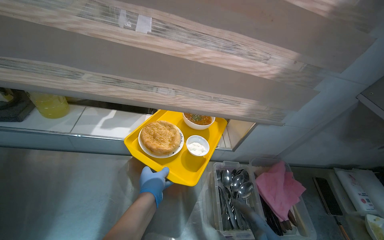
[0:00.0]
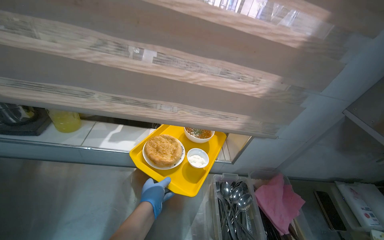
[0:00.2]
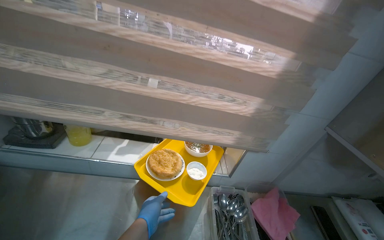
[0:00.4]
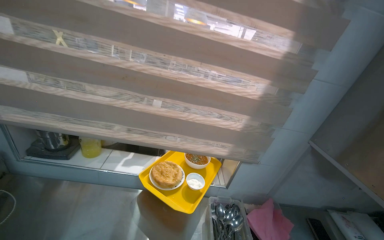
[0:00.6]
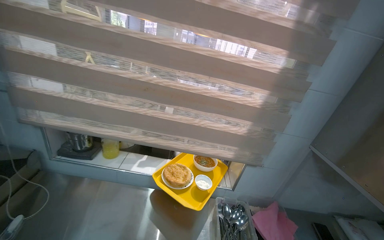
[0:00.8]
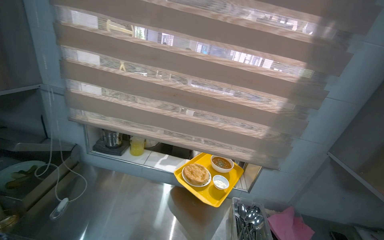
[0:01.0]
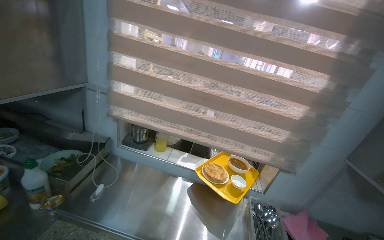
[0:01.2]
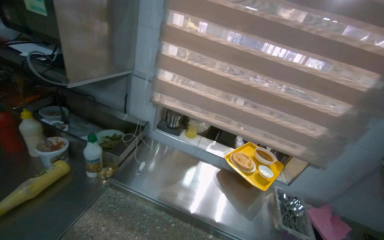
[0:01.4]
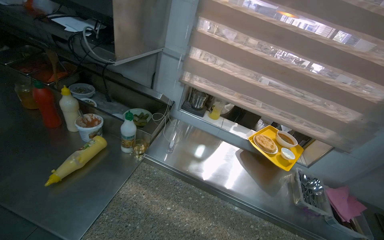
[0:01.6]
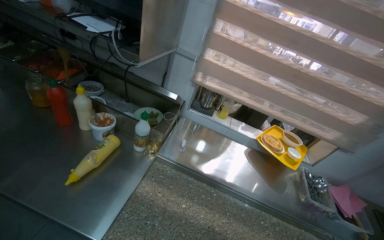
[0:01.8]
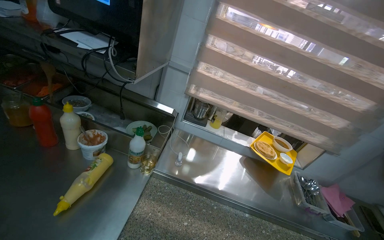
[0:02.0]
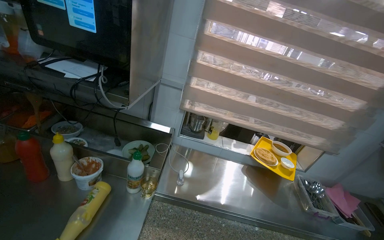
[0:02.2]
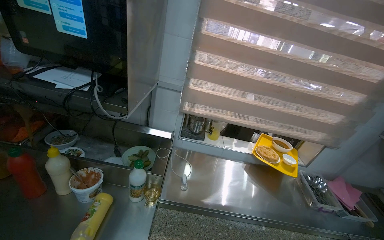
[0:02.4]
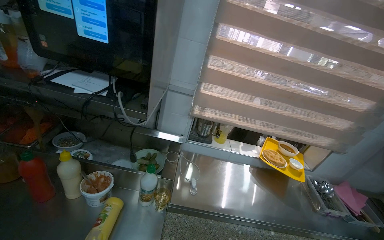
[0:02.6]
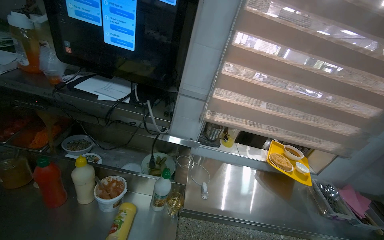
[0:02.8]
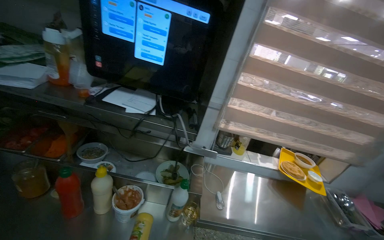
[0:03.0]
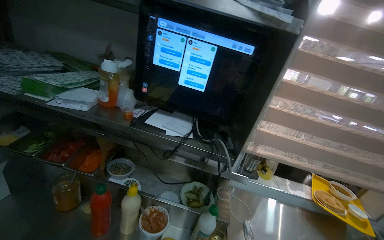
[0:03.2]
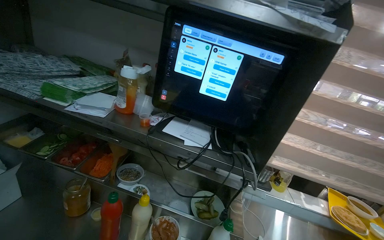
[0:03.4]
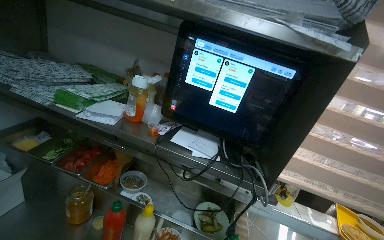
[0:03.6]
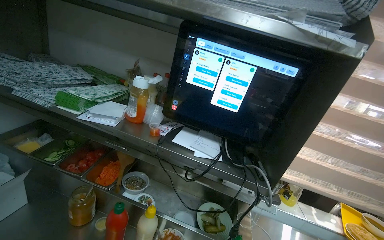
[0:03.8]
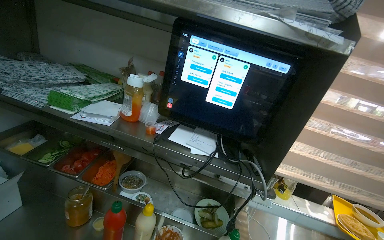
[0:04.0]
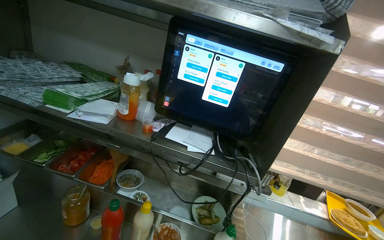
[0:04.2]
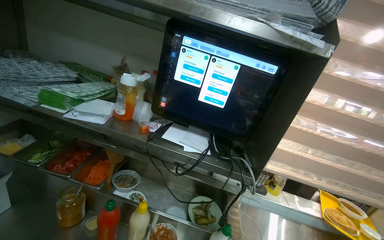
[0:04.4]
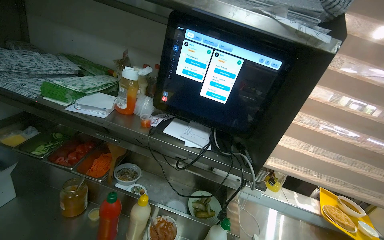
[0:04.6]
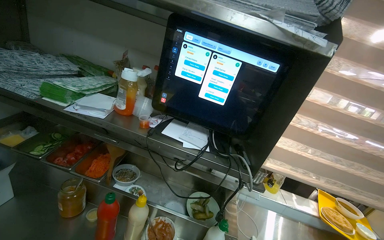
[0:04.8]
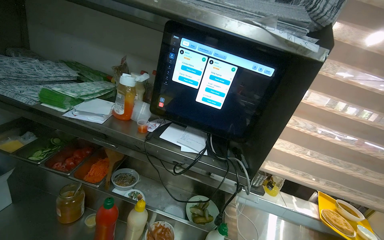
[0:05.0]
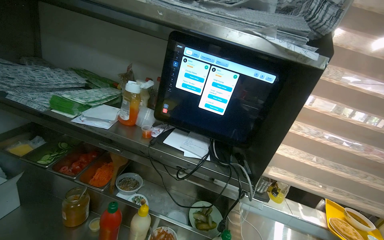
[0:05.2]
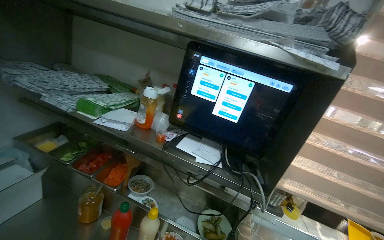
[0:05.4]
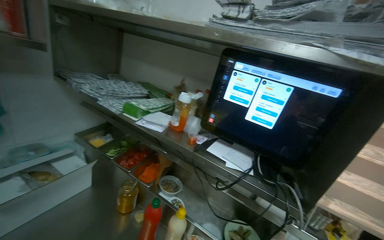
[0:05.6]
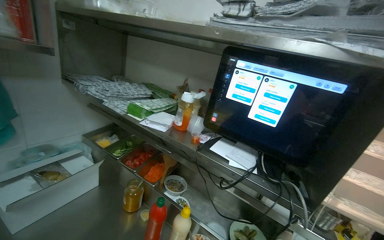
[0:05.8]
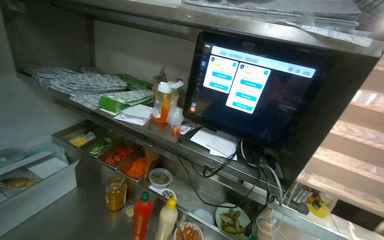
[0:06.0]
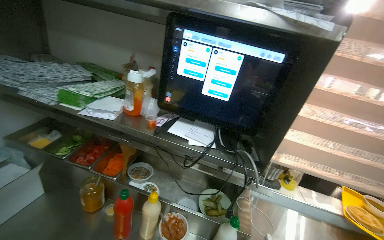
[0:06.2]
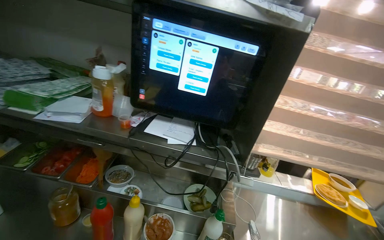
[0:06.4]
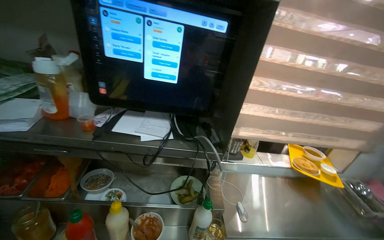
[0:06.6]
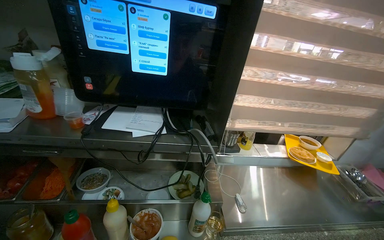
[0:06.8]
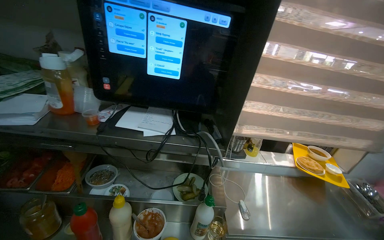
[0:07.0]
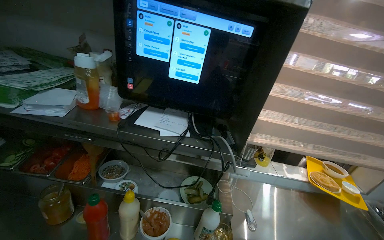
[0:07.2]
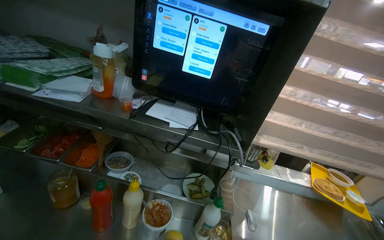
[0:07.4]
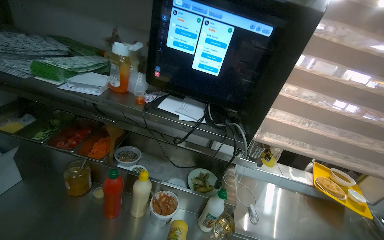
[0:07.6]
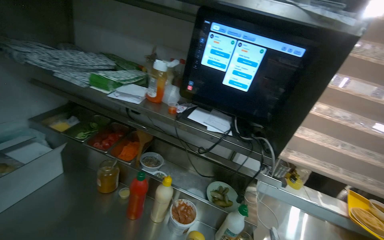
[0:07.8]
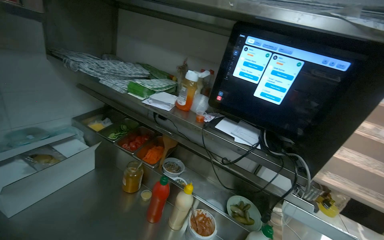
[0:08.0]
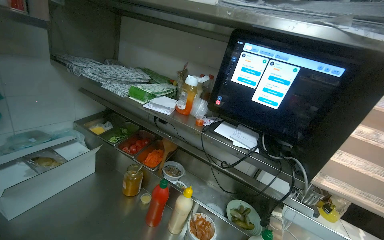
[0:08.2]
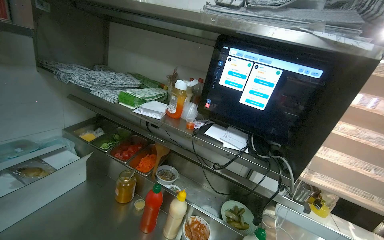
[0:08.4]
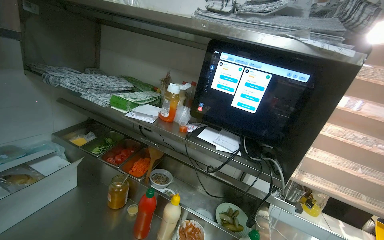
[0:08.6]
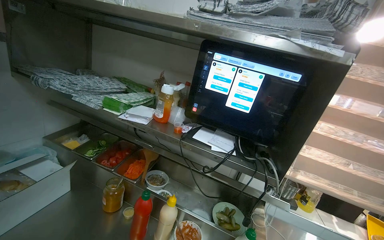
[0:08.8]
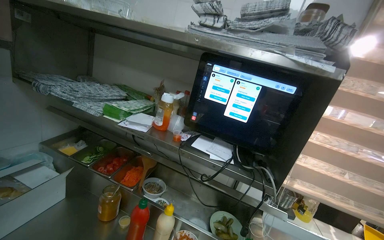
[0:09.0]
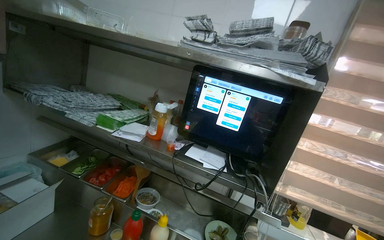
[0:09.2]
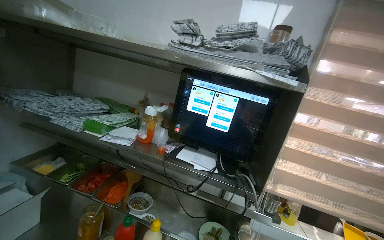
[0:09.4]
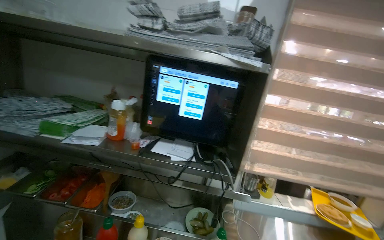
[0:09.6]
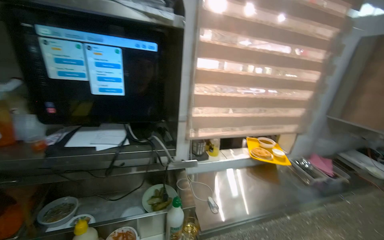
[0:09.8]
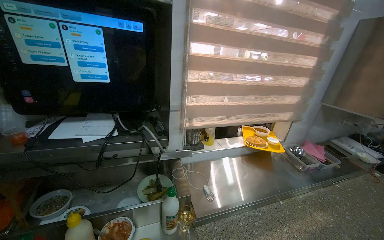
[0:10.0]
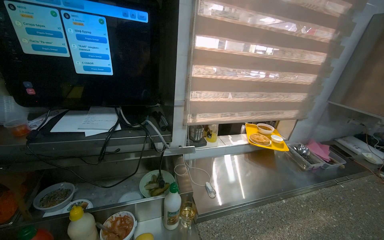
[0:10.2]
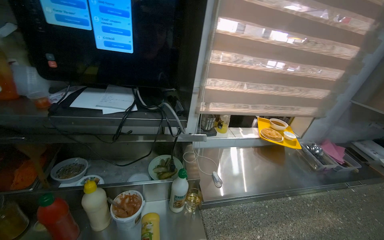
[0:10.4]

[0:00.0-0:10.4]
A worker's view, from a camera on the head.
Job: preparing food.
The whole recording: Preparing meal. The worker prepares the meal.
0:00.0 to 0:01.4: The camera is carried roughly 60 cm. The head rotates about 20 degrees to the left. The view tilts some 20 degrees upward.
0:01.4 to 0:03.0: The wearer moves to the left, roughly 60 cm.
0:06.0 to 0:07.4: The camera is aimed approximately 15 degrees further to the right.
0:07.4 to 0:09.0: The wearer looks some 15 degrees further upward.
0:09.0 to 0:10.4: The head rotates approximately 30 degrees to the right. The wearer looks approximately 20 degrees further downward.

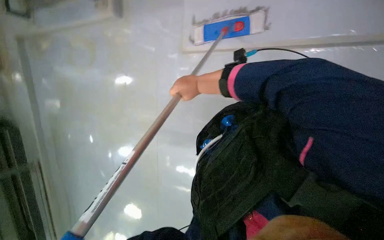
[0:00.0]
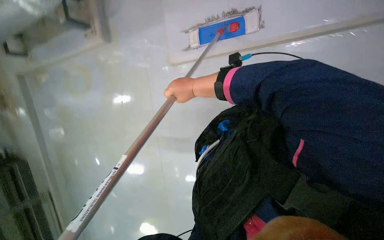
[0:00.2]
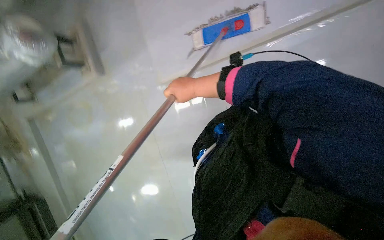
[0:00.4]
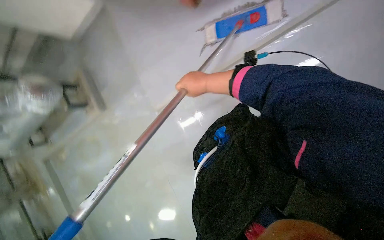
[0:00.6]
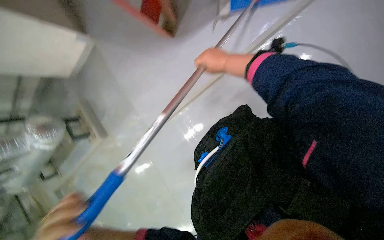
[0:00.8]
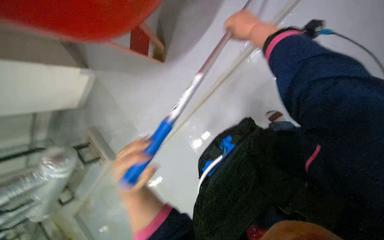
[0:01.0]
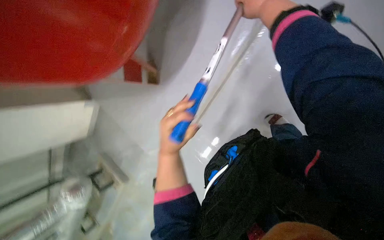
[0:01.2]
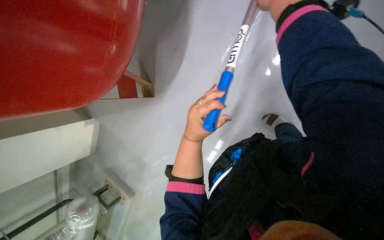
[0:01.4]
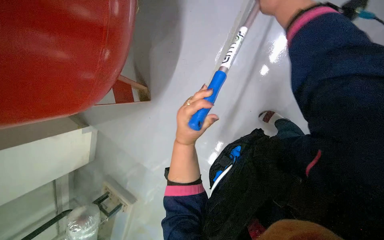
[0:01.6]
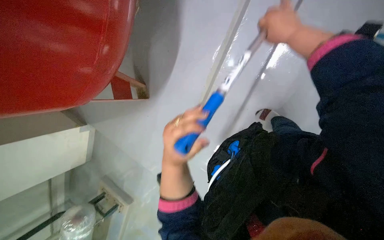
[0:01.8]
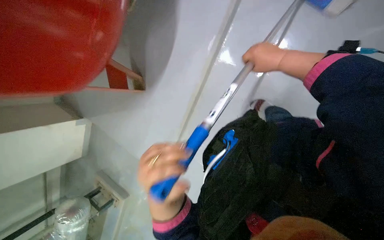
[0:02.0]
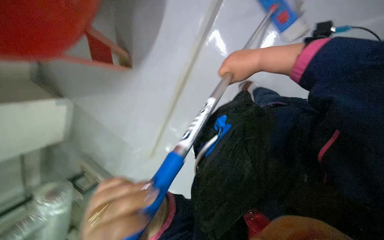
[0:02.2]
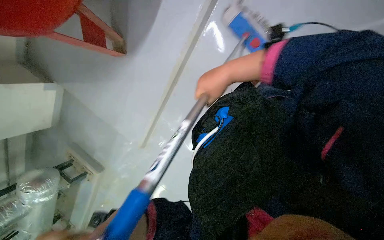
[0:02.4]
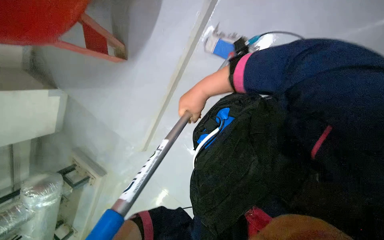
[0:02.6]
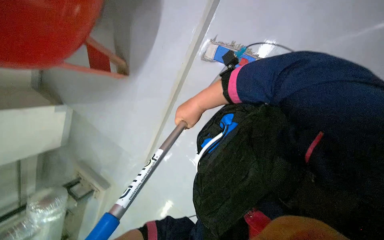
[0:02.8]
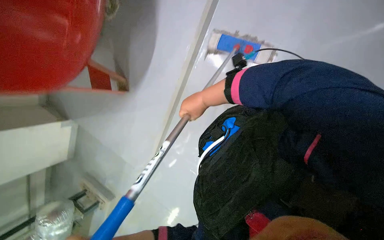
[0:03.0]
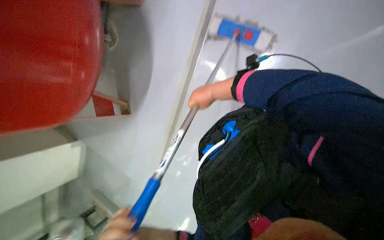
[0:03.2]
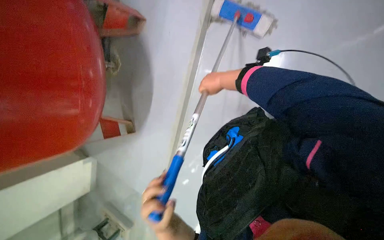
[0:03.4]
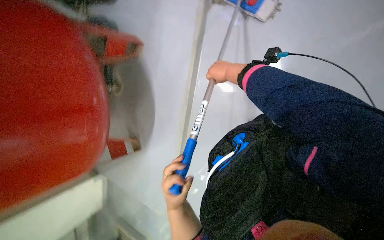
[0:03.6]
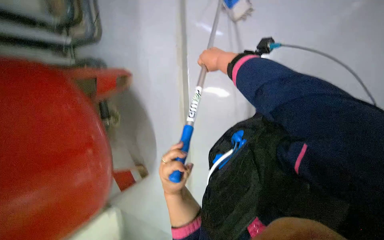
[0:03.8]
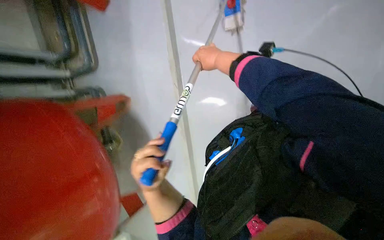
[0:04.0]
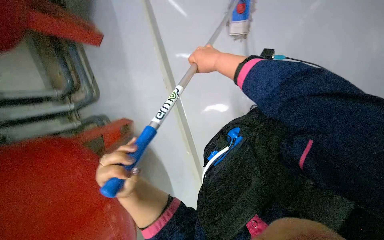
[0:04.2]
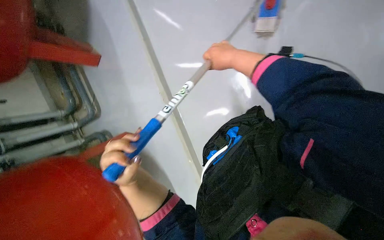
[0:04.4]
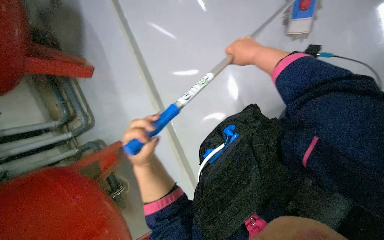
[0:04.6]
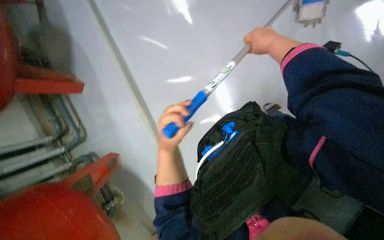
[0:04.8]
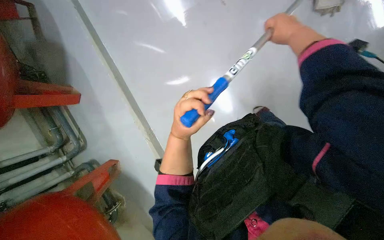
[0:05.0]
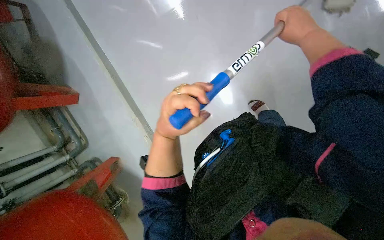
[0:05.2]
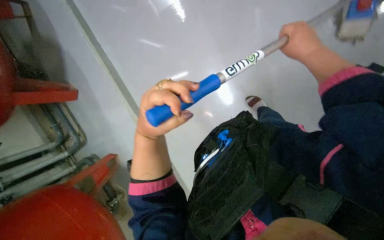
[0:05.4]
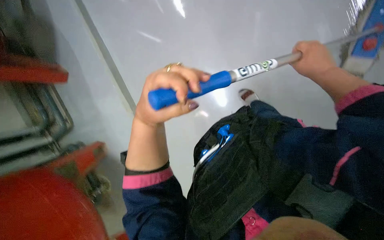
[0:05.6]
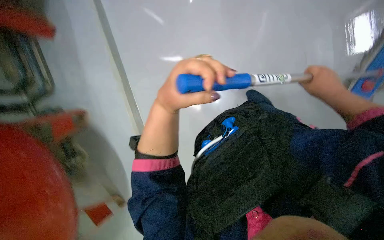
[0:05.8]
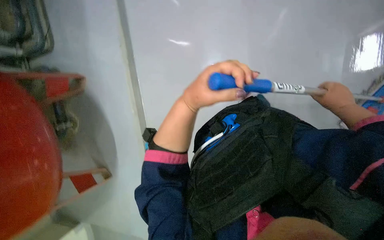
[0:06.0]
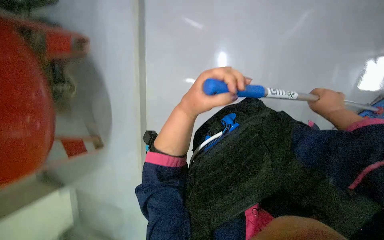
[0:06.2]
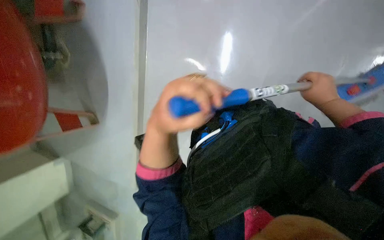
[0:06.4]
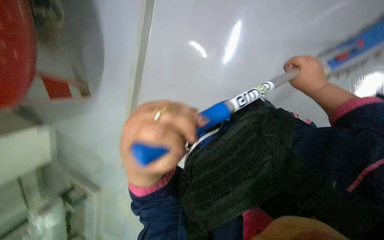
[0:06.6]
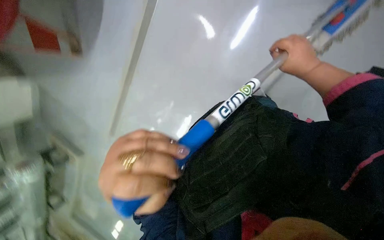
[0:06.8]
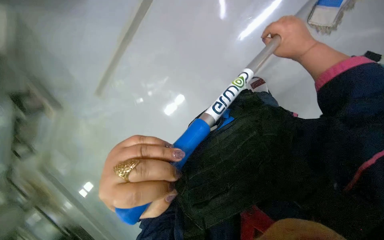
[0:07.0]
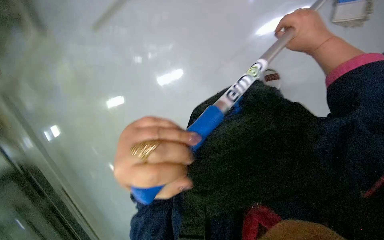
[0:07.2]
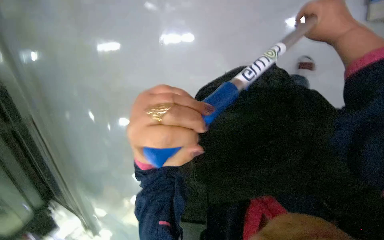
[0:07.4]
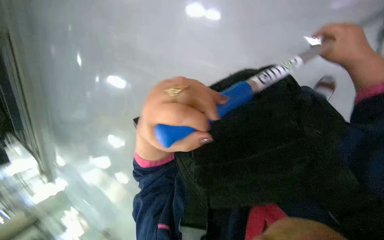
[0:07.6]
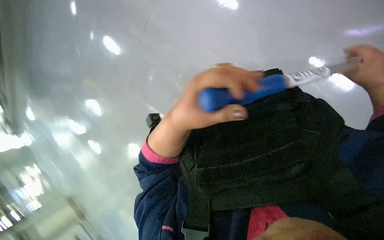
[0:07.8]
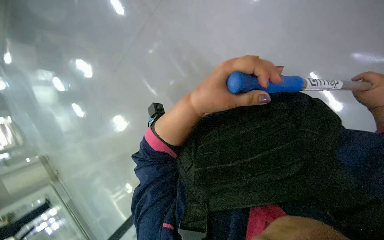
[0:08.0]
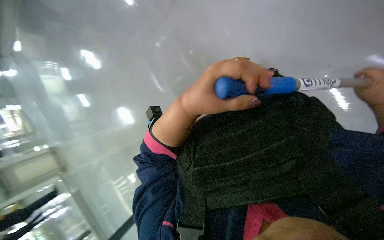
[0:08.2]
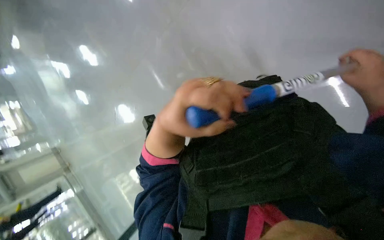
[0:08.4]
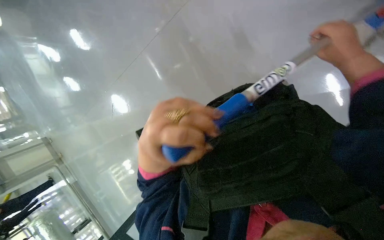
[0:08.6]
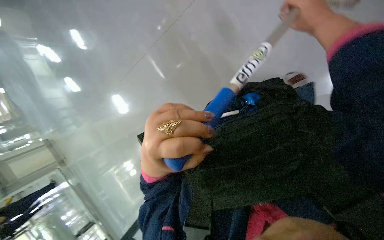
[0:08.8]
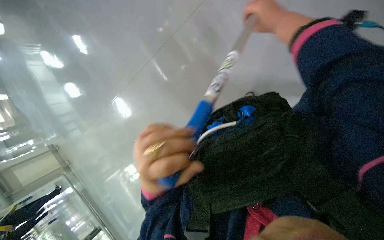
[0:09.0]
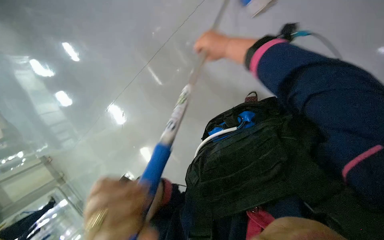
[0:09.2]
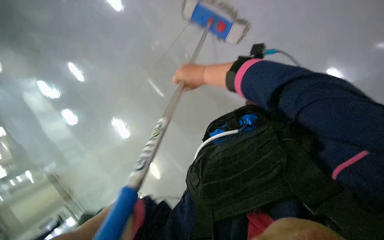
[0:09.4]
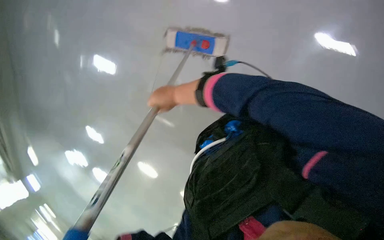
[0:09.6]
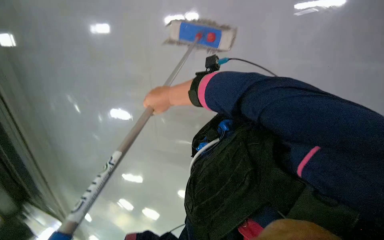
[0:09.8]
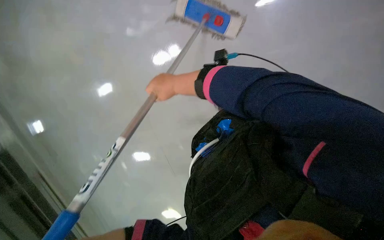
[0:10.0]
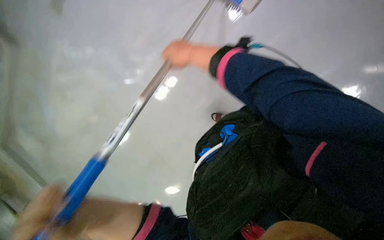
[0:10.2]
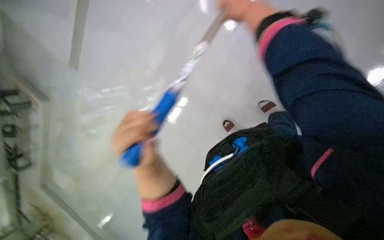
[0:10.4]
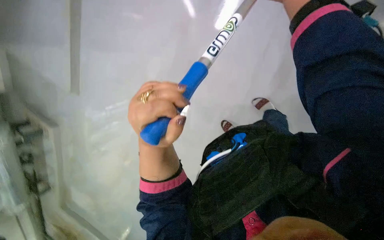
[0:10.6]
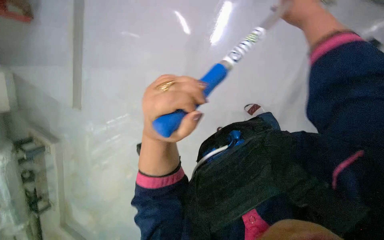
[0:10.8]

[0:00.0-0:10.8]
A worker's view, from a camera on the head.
Job: mopping floor.
The whole recording: Mopping ceiling and upper walls. Mops the ceiling and upper walls with a long-handled mop.
0:03.0 to 0:04.6: The camera pitches upward, by about 25 degrees. Everything in view rotates approximately 50 degrees counterclockwise.
0:07.8 to 0:09.2: The wearer moves about 50 cm.
0:09.2 to 0:10.8: The camera sweeps to the left, by approximately 30 degrees. The camera pitches upward, by approximately 25 degrees. The scene turns some 70 degrees counterclockwise in the picture.
